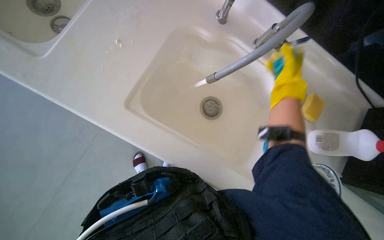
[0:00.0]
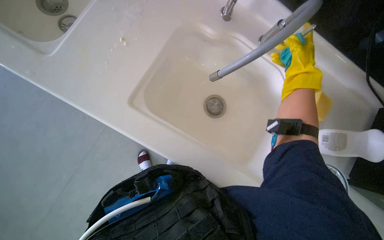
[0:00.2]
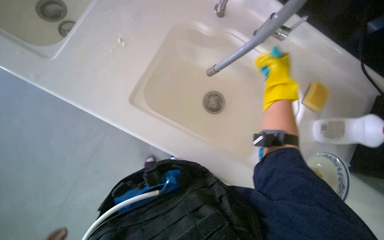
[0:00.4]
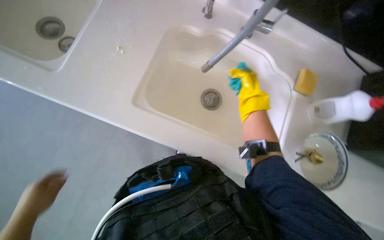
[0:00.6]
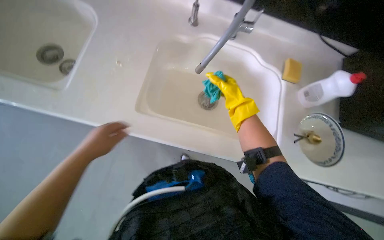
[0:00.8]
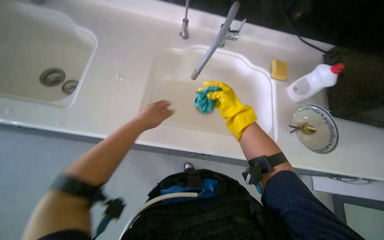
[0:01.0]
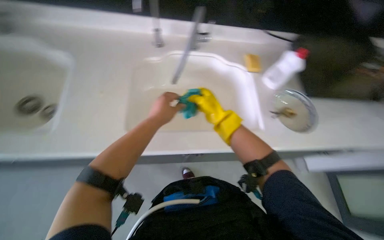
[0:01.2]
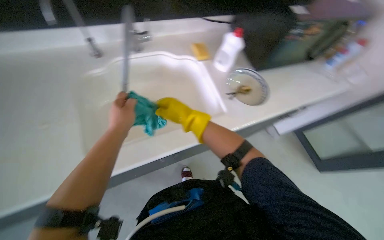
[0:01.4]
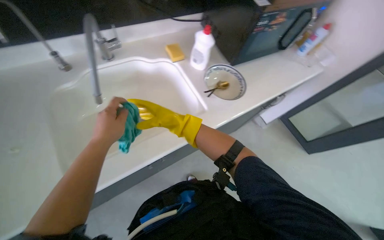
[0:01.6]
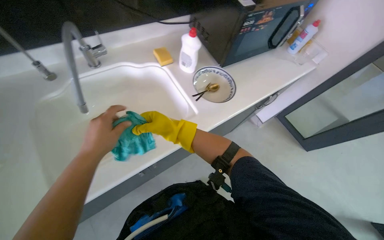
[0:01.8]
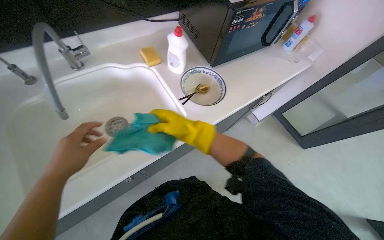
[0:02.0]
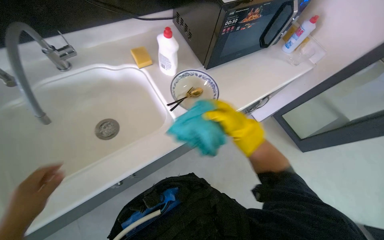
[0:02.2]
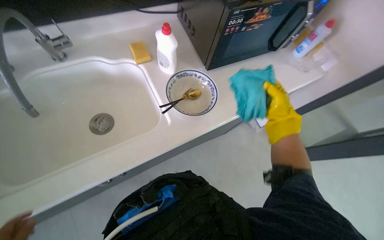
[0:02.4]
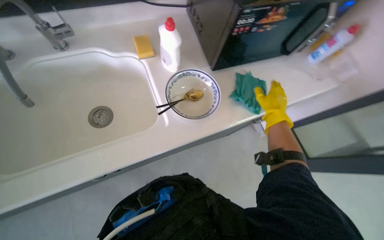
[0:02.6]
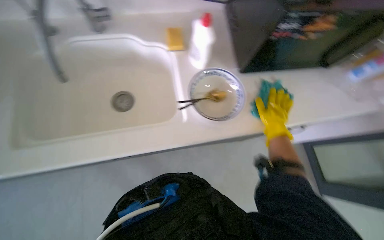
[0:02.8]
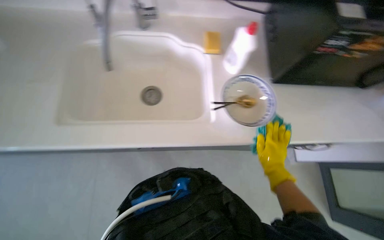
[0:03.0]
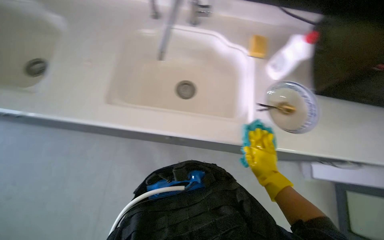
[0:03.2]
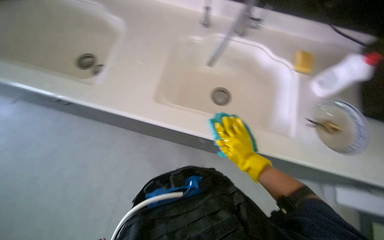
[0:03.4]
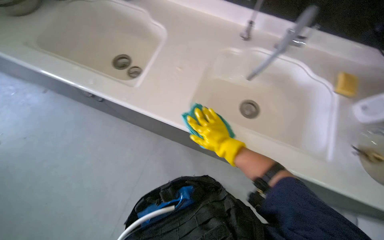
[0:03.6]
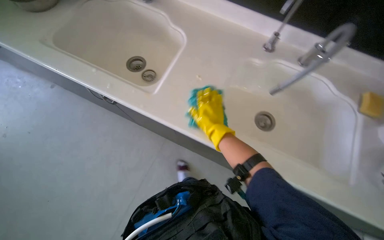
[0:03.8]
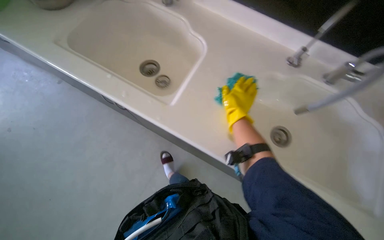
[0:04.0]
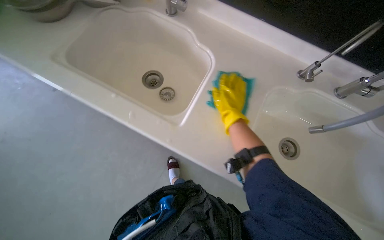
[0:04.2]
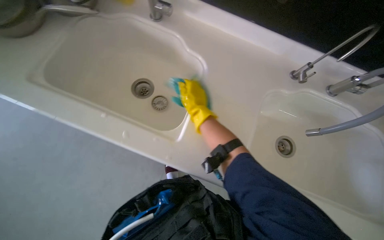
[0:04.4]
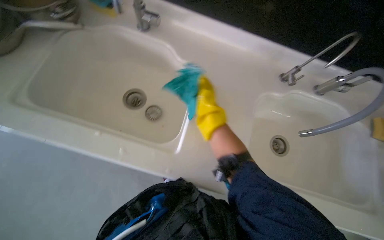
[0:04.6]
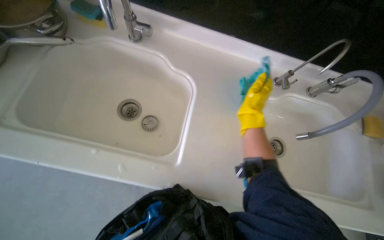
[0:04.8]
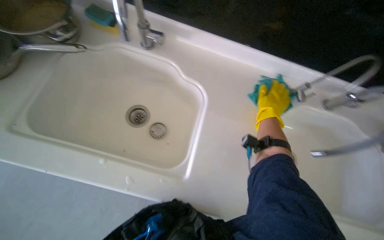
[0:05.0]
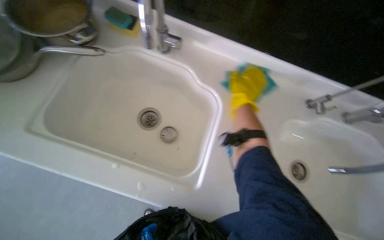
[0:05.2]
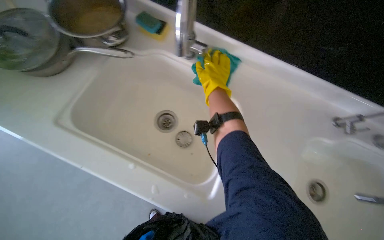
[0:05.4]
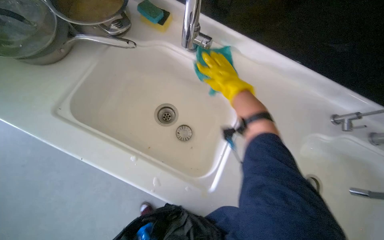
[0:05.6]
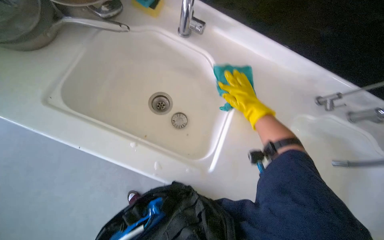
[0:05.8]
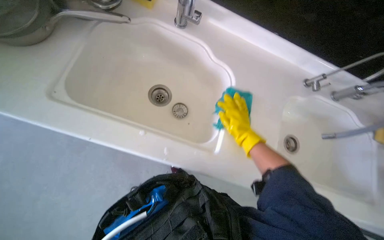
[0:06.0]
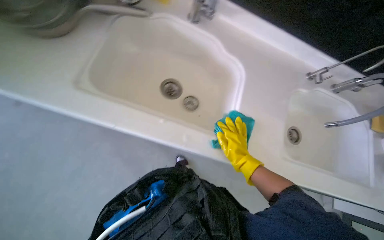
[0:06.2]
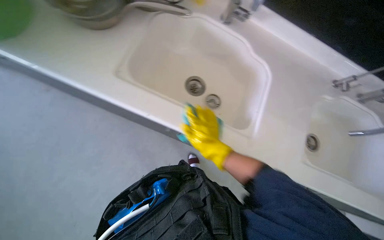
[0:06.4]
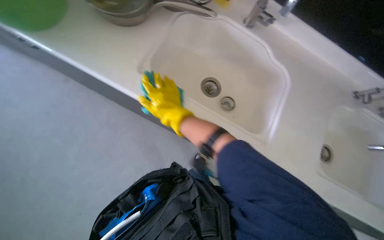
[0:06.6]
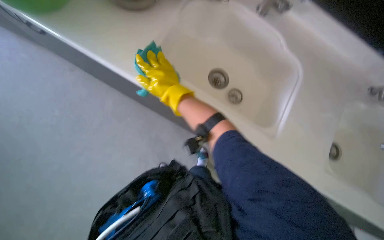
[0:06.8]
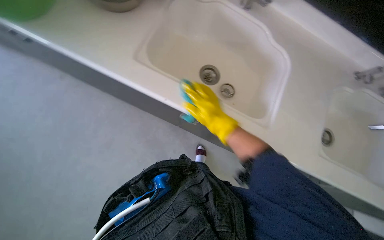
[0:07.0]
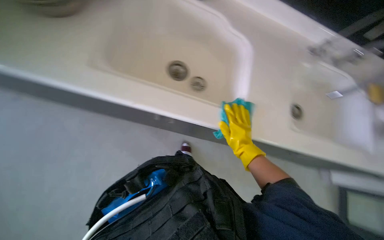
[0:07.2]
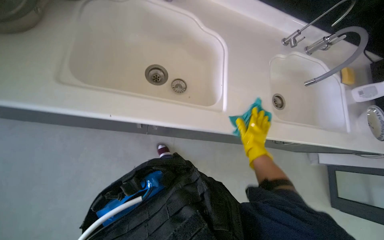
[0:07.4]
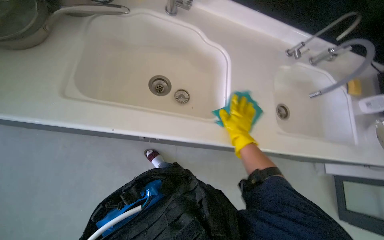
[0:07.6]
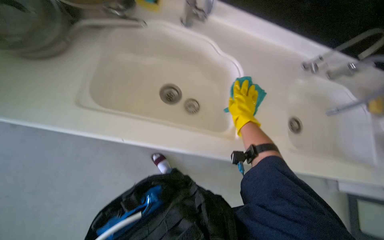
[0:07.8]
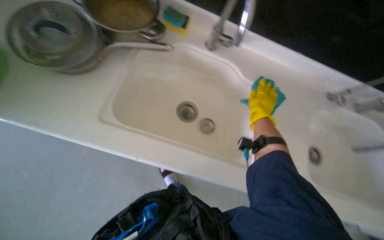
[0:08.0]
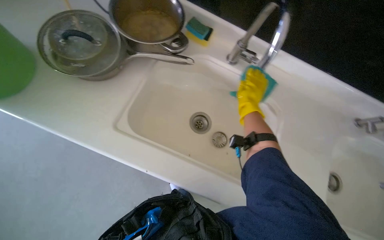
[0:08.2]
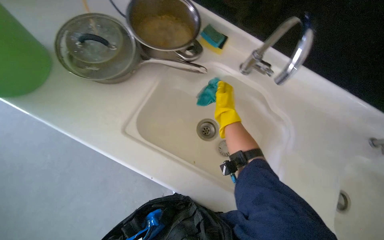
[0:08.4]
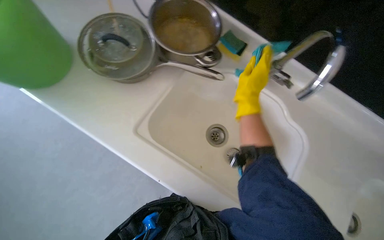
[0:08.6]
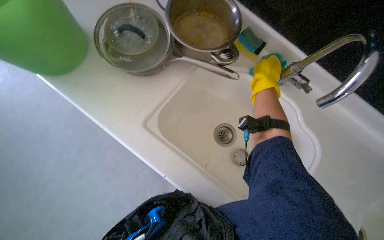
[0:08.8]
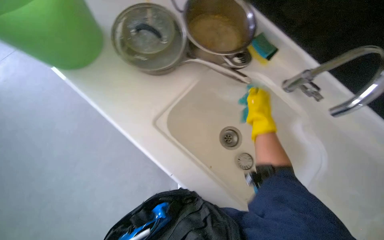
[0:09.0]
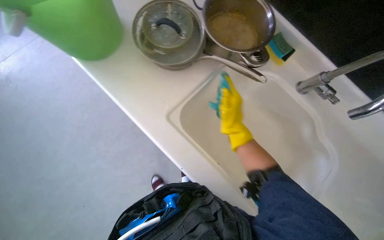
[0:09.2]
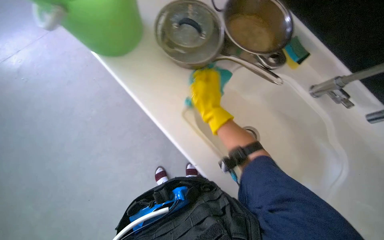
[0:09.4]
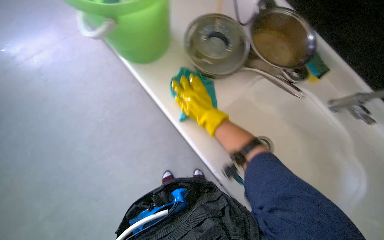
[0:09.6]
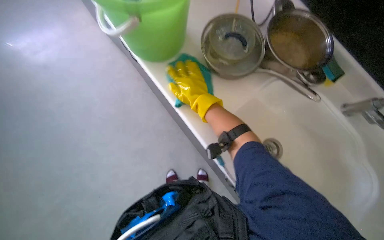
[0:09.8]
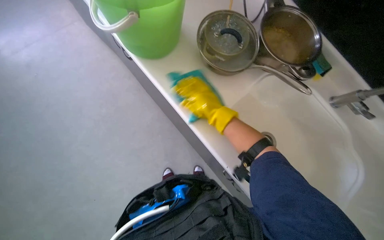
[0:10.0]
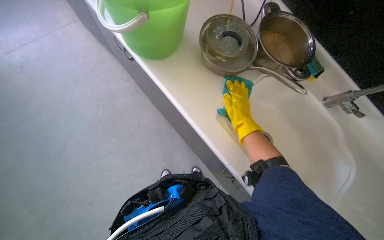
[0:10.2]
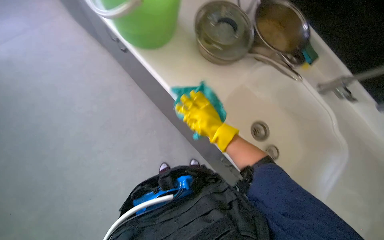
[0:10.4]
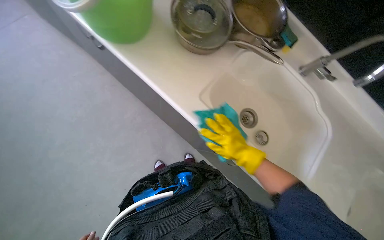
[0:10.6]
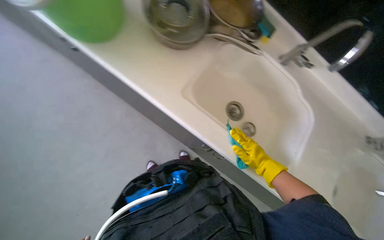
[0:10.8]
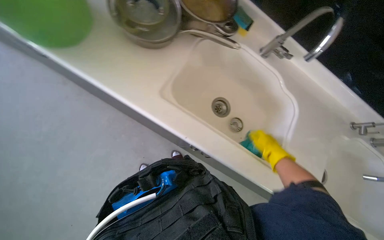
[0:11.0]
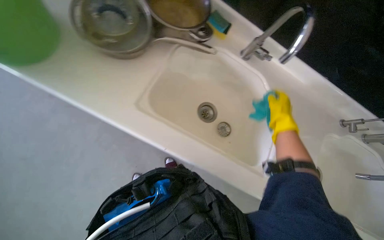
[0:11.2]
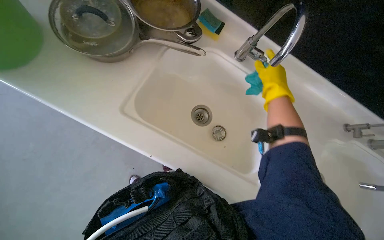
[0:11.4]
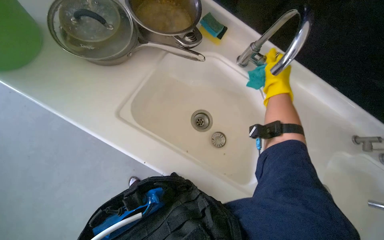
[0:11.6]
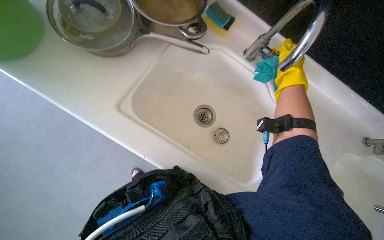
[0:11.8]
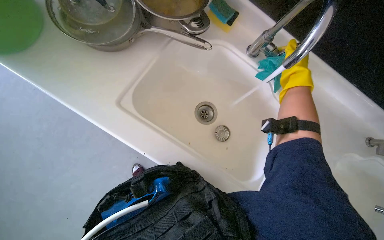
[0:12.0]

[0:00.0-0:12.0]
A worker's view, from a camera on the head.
Job: cleaning kitchen.
The whole recording: Cleaning kitchen sink and counter. The worker scrubs the kitchen sink and wipes the counter with a cloth.
0:00.0 to 0:01.6: The head turns to the right by some 60 degrees.
0:01.6 to 0:03.0: The wearer's head swings some 35 degrees to the left.
0:03.0 to 0:04.4: The camera travels about 50 cm.
0:04.4 to 0:06.0: The right hand swings left and right, some 20 cm each way, with 2 reversals.
0:07.6 to 0:09.0: The head turns to the left by roughly 35 degrees. The right hand goes roughly 40 cm up the picture.
0:09.0 to 0:10.4: The right hand moves to the left, about 35 cm.

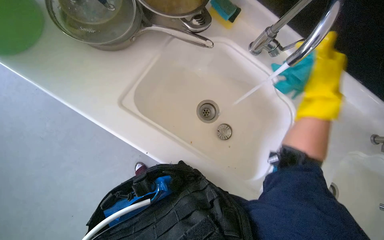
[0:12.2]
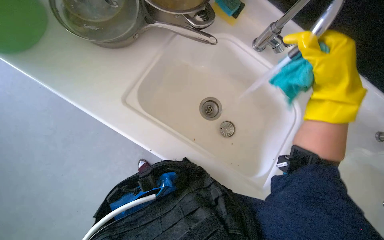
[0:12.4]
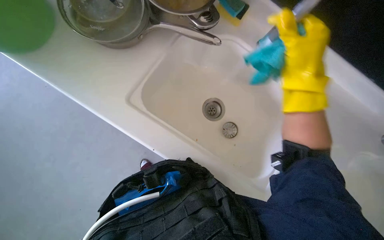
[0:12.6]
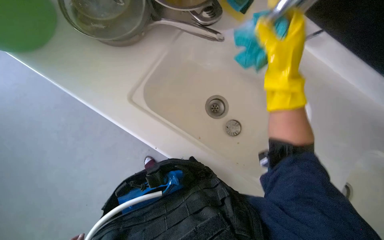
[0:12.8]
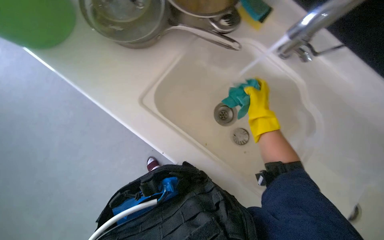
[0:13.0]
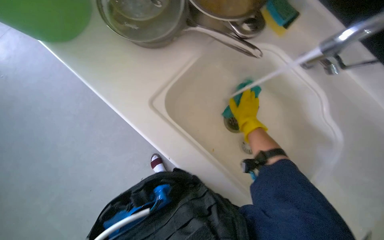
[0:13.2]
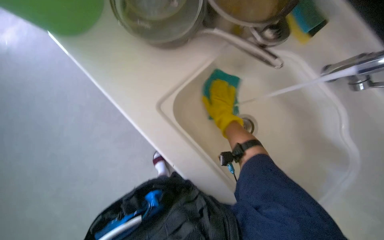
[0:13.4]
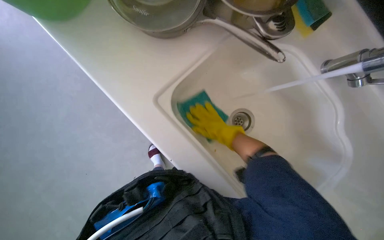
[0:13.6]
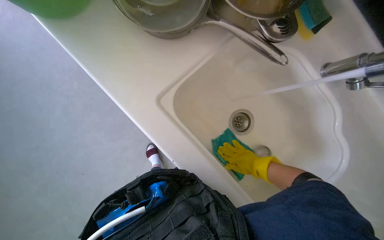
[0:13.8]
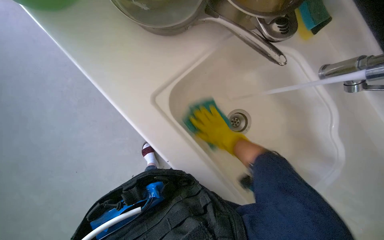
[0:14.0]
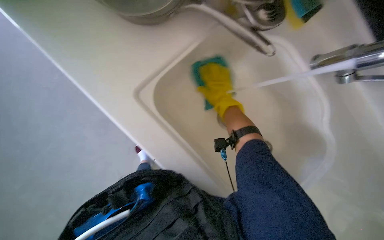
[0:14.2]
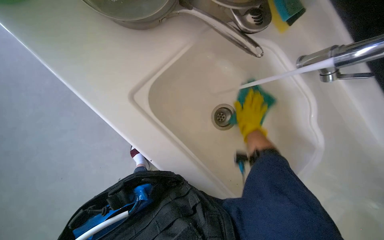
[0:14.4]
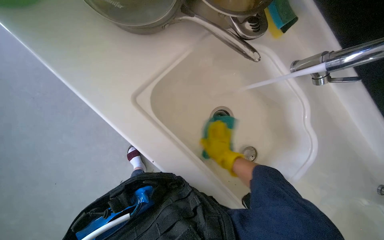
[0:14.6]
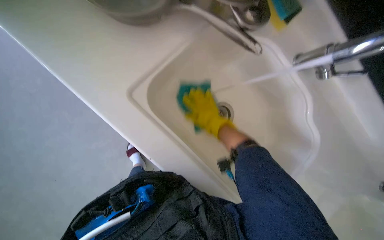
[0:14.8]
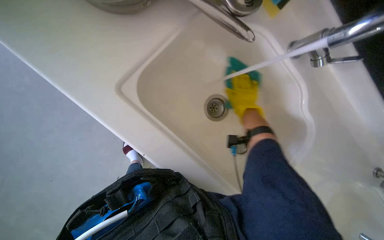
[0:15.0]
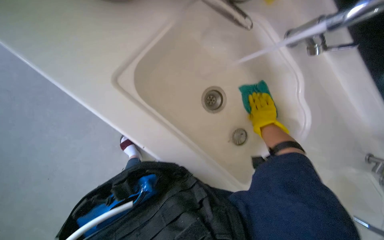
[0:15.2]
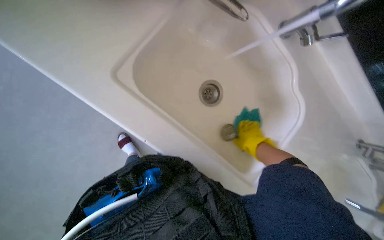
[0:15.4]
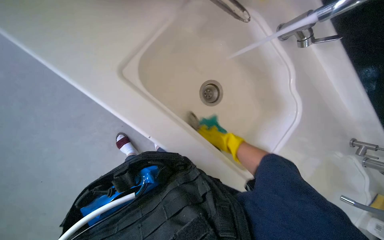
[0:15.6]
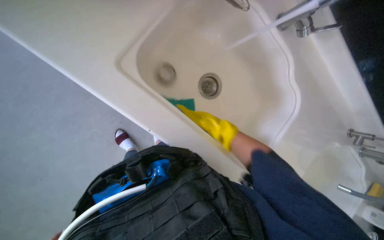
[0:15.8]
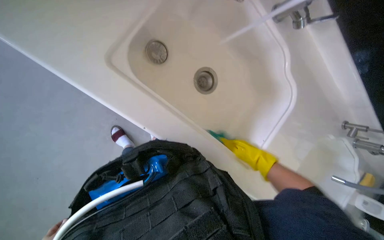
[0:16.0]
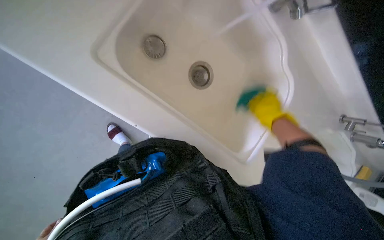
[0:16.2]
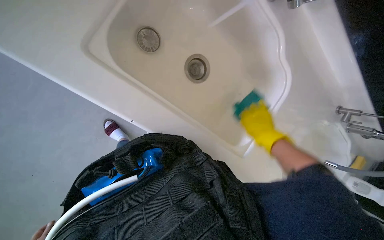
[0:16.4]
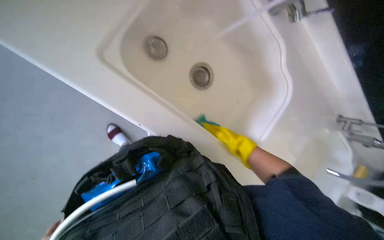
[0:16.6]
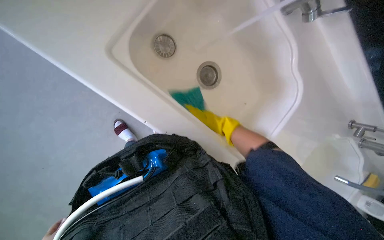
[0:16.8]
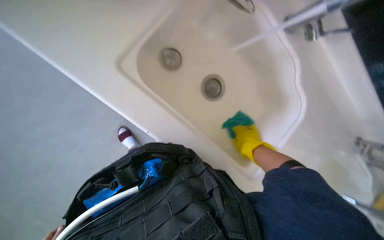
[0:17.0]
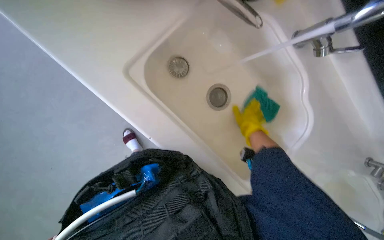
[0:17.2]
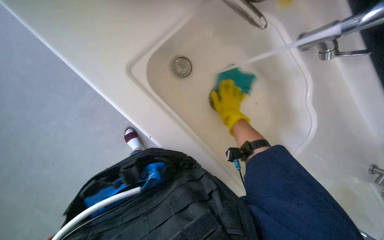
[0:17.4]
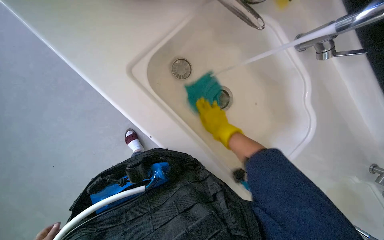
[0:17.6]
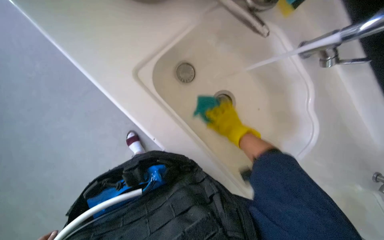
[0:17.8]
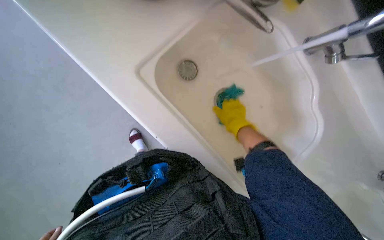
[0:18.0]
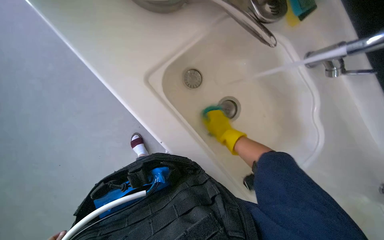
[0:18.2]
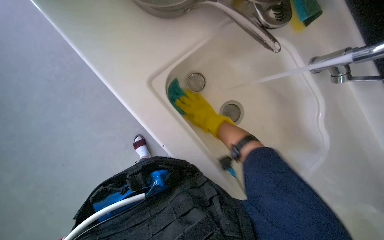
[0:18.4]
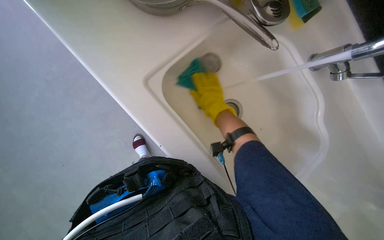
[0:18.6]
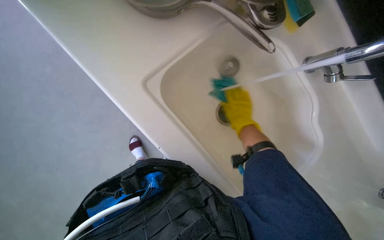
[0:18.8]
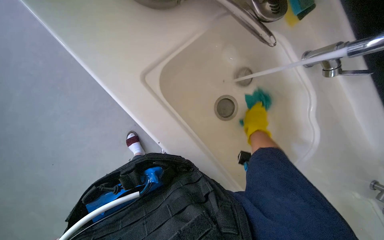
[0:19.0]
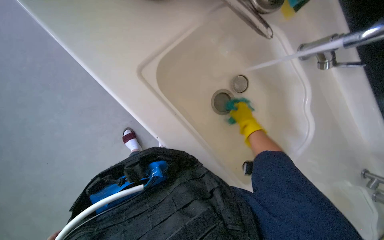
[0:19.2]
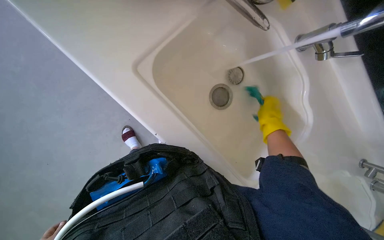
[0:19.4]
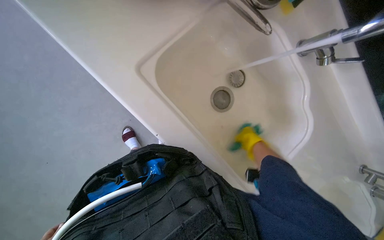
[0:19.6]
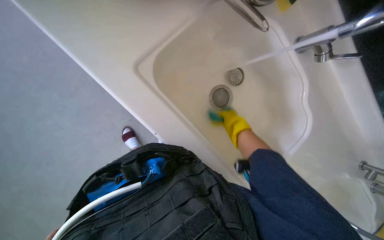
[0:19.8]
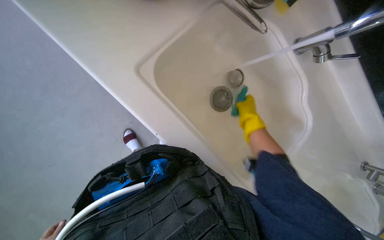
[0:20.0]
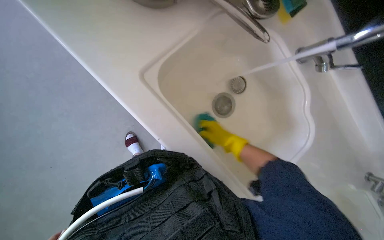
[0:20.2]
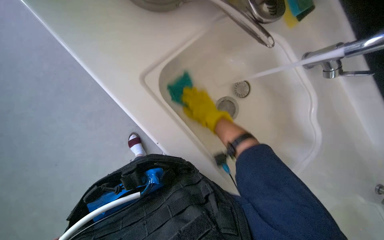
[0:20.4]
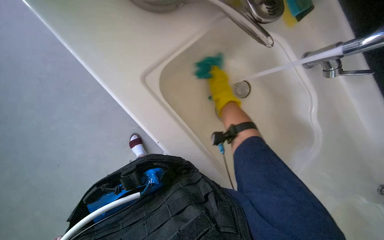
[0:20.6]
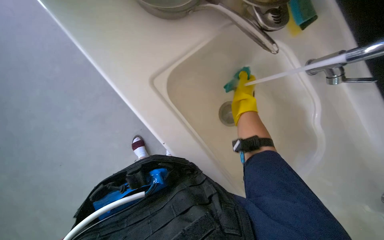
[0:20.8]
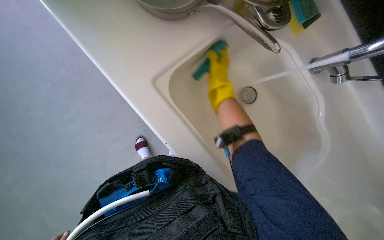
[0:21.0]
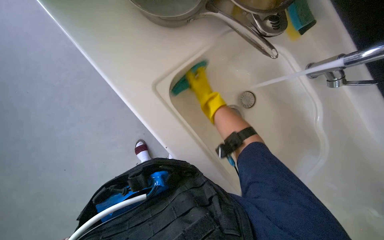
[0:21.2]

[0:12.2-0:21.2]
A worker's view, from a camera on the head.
Job: cleaning kitchen.
The whole recording: Cleaning kitchen sink and counter. The worker scrubs the kitchen sink and wipes the counter with a cloth.
0:12.2 to 0:13.8: The wearer's head swings approximately 25 degrees to the left. The right hand moves nearer and farther over some 25 cm, changing direction 2 times.
0:15.2 to 0:16.6: The right hand goes left and right, about 20 cm each way, reversing 2 times.
0:16.6 to 0:18.2: The right hand swings left and right, approximately 10 cm each way, with 2 reversals.
0:18.2 to 0:19.8: The right hand reaches approximately 15 cm to the right, then returns.
0:19.8 to 0:21.2: The right hand swings up and down the picture, about 20 cm each way, with 2 reversals.
